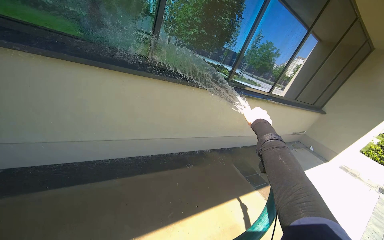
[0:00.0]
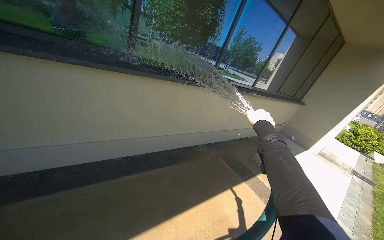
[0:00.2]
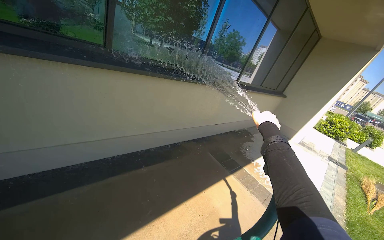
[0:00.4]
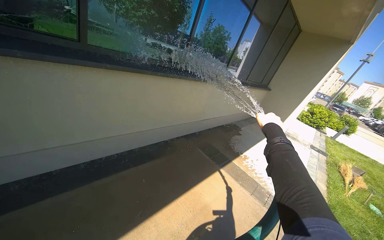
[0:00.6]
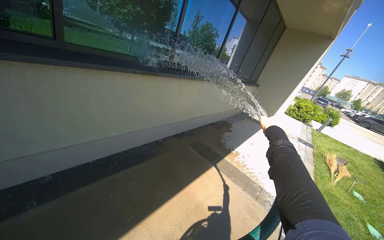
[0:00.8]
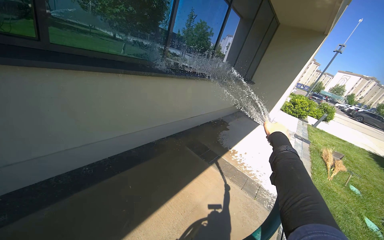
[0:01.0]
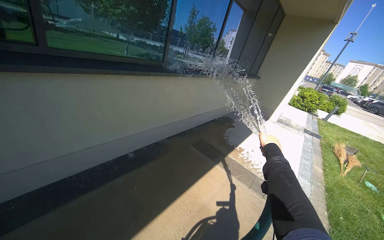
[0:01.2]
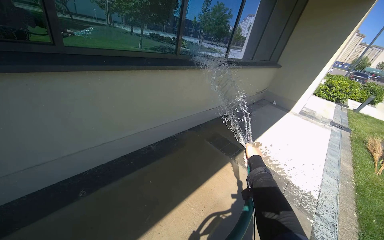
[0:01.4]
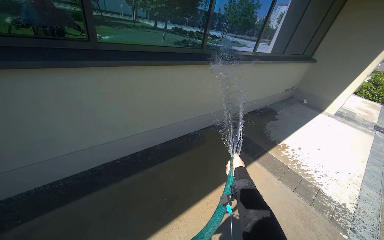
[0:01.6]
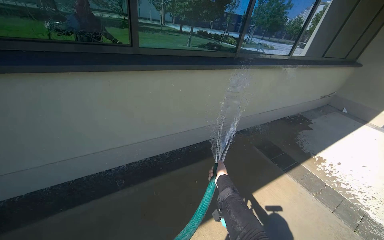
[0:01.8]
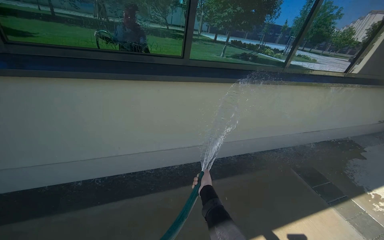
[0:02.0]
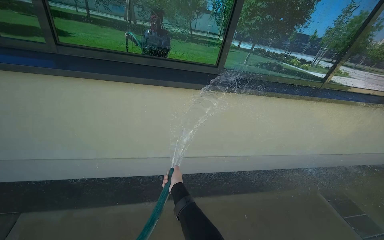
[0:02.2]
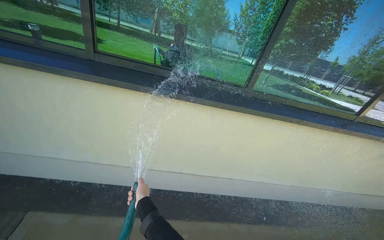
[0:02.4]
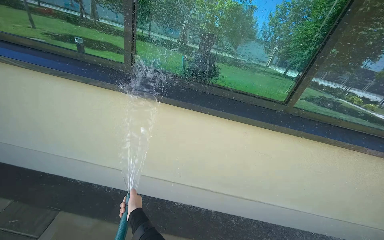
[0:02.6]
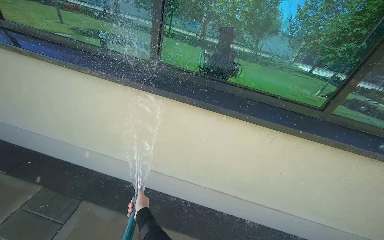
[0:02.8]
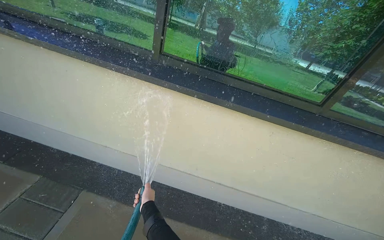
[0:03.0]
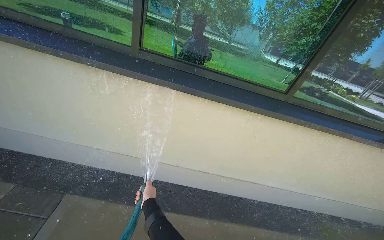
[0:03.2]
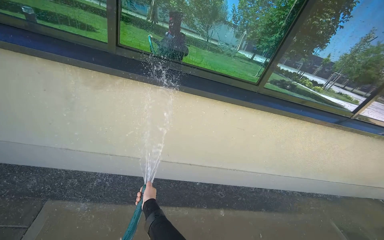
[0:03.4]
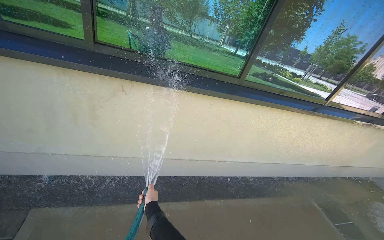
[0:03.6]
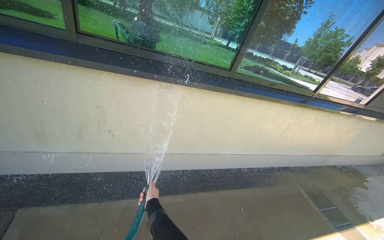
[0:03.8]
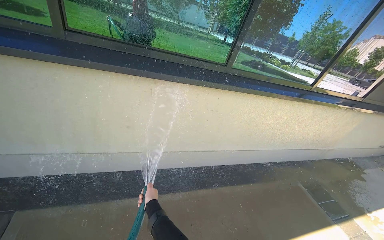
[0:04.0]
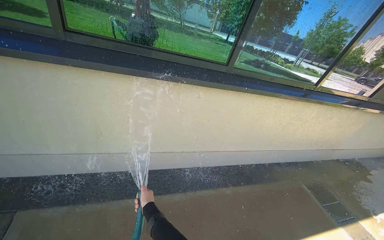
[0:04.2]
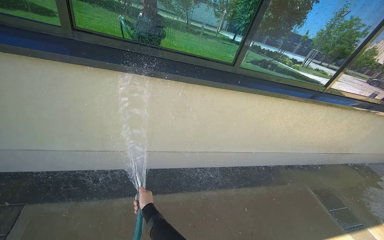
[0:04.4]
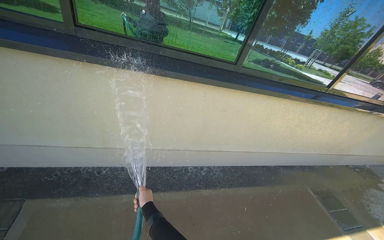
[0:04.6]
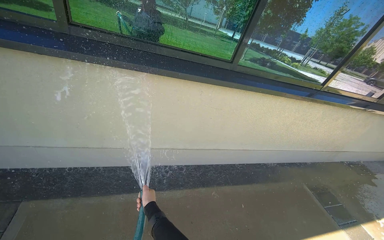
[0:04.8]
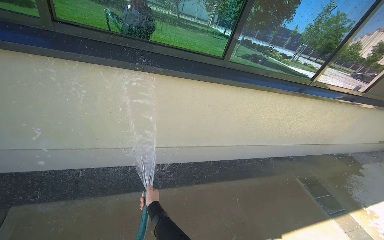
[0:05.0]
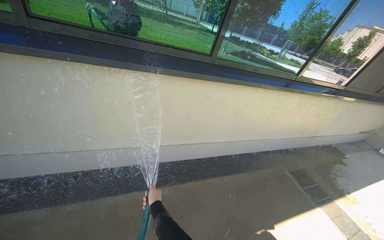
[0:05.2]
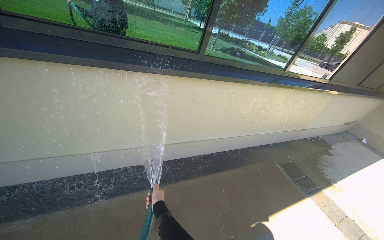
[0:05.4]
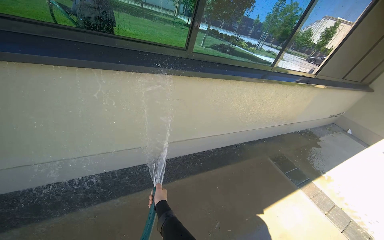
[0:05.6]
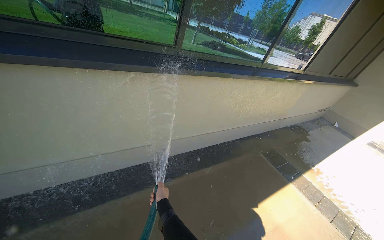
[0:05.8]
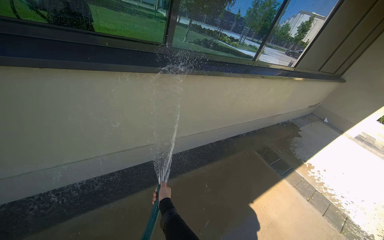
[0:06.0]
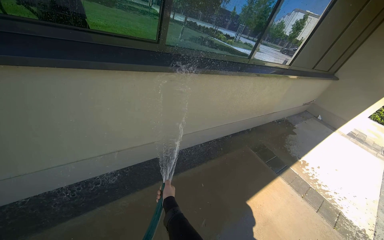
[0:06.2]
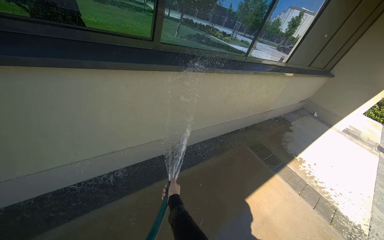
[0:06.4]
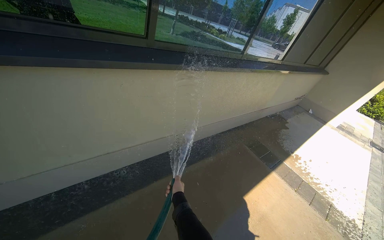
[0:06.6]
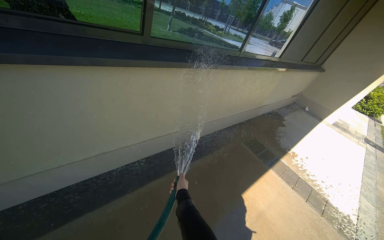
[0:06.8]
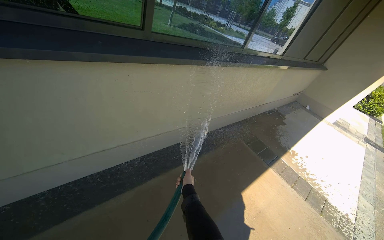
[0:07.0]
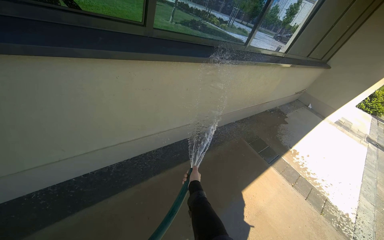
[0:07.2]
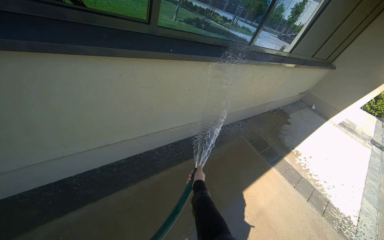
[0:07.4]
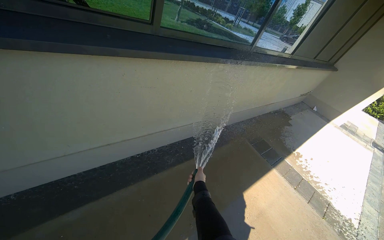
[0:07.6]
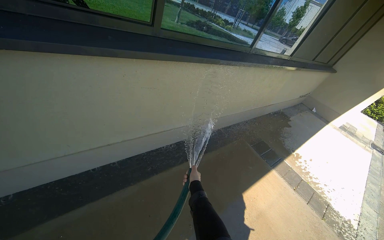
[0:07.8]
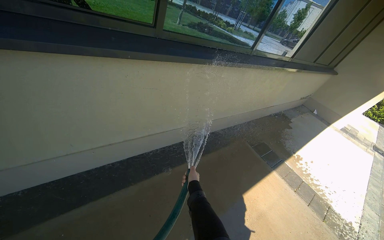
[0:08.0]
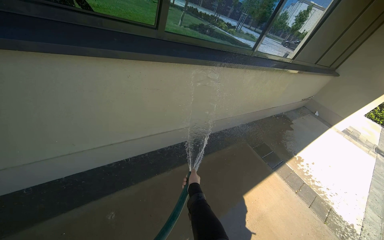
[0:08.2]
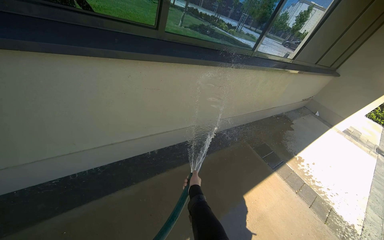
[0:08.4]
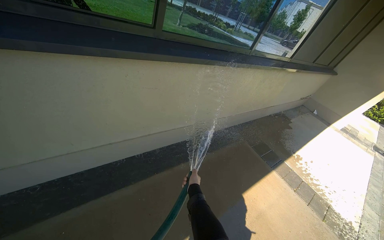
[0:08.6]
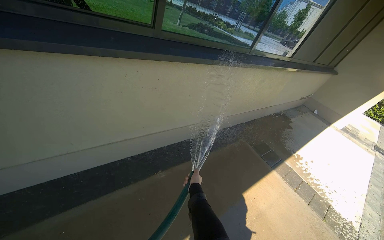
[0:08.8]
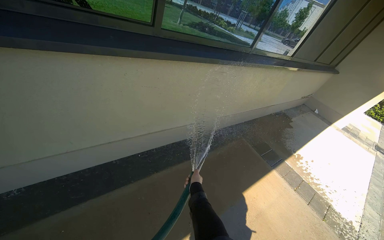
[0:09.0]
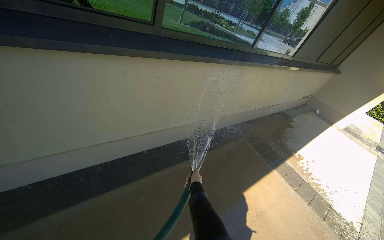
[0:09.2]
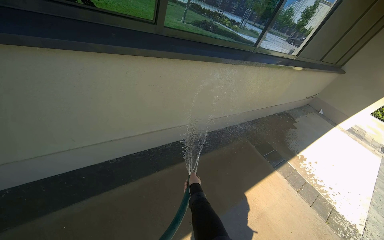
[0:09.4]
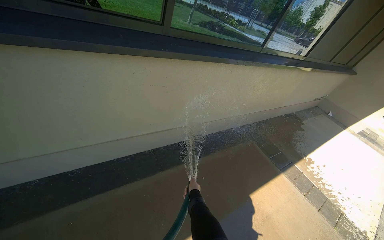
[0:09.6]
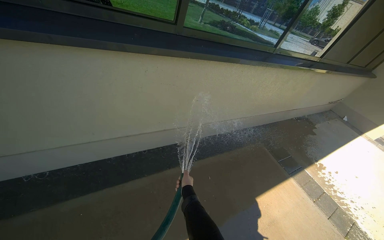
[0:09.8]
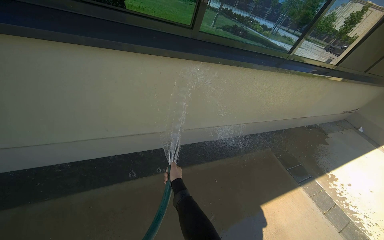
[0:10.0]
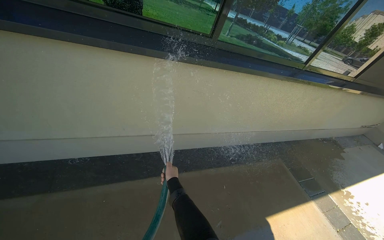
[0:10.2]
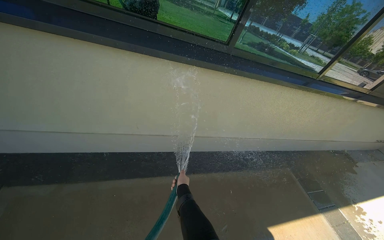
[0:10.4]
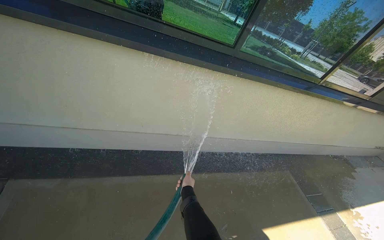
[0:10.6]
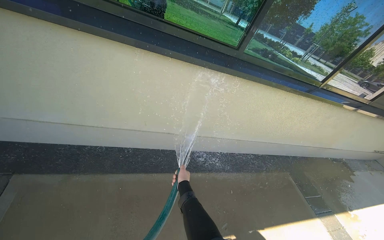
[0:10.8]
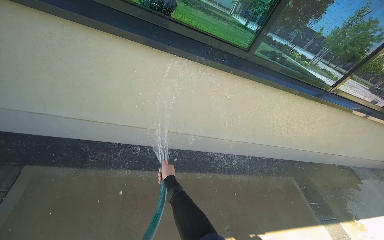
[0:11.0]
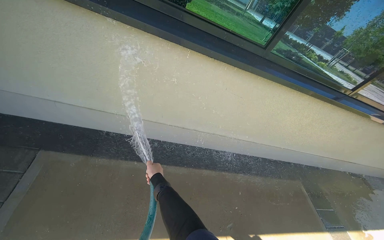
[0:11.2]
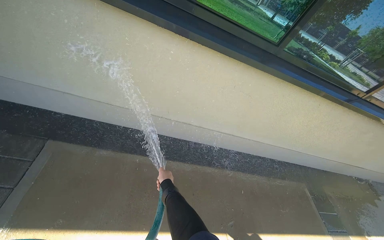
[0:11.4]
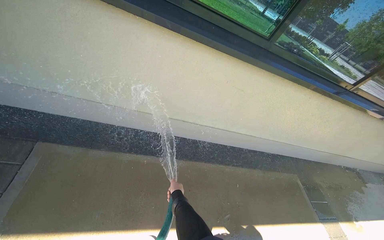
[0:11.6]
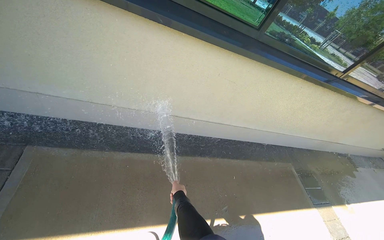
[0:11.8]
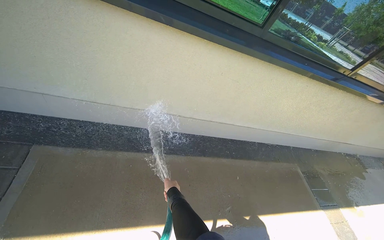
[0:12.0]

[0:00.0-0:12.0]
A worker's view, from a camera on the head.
Job: wiping surfaces.
The whole recording: Spraying water on sidewalk. The worker sprays water onto the sidewalk with a hose.
0:00.0 to 0:01.6: The right hand moves farther from the camera and down the picture, approximately 35 cm.
0:01.6 to 0:03.0: The camera travels about 80 cm. The head turns to the left by approximately 45 degrees.
0:03.0 to 0:04.4: The head rotates approximately 20 degrees to the right.
0:04.4 to 0:06.0: The wearer looks roughly 20 degrees further to the right. The right hand heads to the right, covering some 30 cm.
0:06.0 to 0:07.6: The right hand is displaced to the right and up the picture by about 20 cm.
0:09.0 to 0:10.4: The wearer looks approximately 20 degrees further to the left. The right hand shifts some 25 cm to the left.

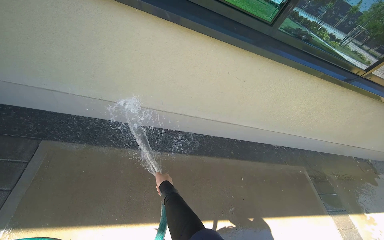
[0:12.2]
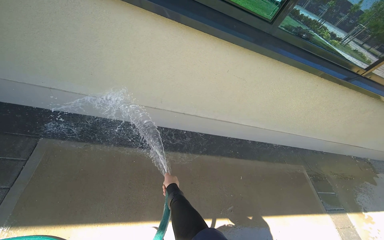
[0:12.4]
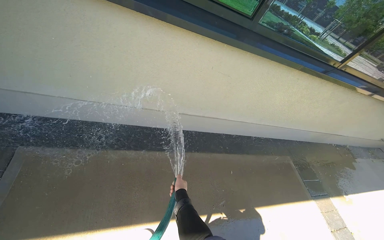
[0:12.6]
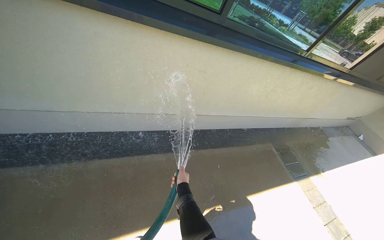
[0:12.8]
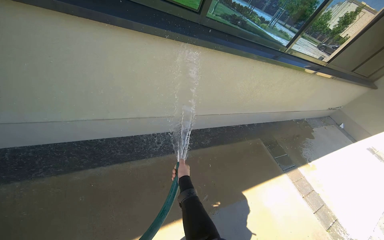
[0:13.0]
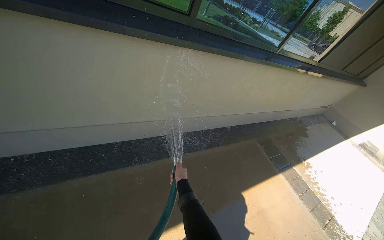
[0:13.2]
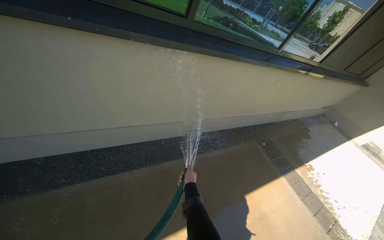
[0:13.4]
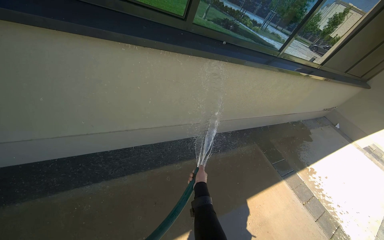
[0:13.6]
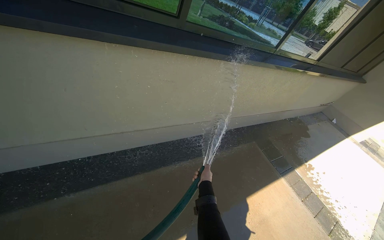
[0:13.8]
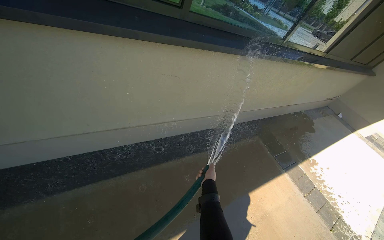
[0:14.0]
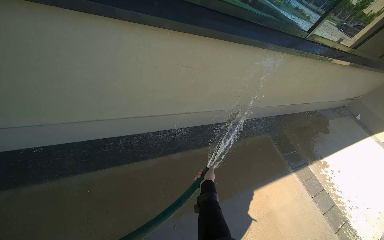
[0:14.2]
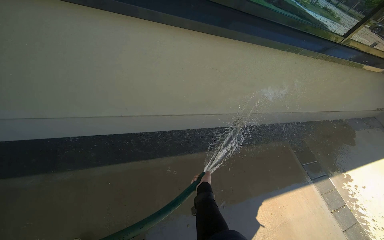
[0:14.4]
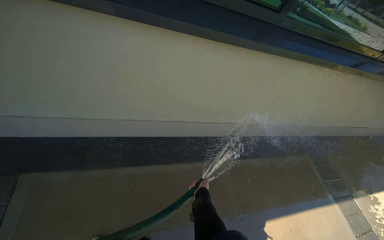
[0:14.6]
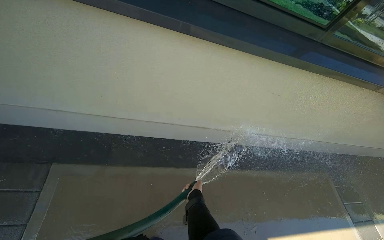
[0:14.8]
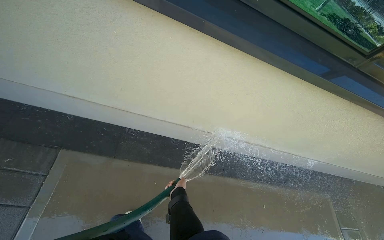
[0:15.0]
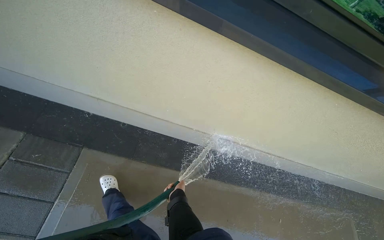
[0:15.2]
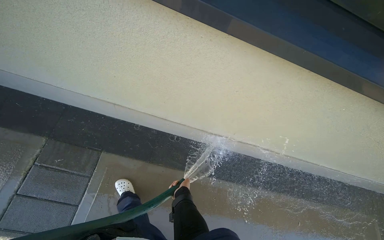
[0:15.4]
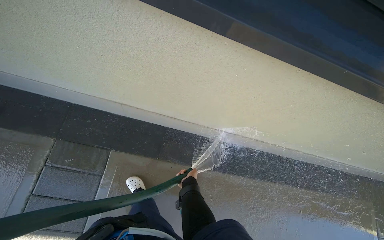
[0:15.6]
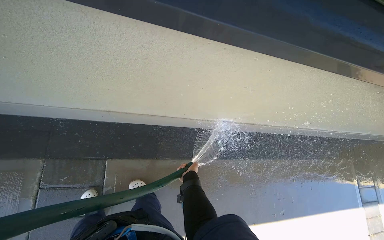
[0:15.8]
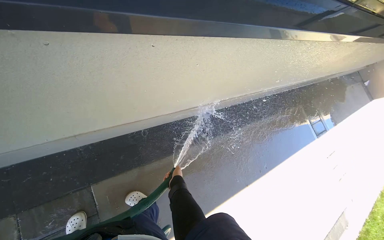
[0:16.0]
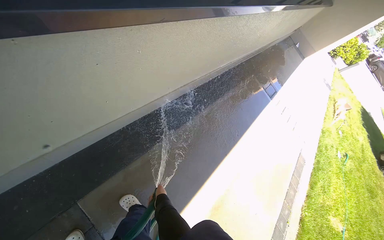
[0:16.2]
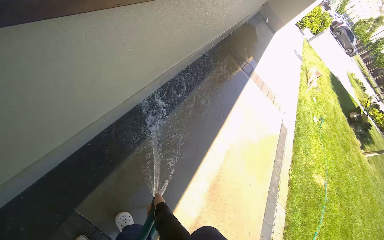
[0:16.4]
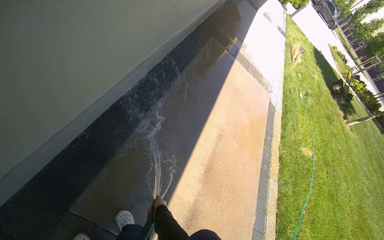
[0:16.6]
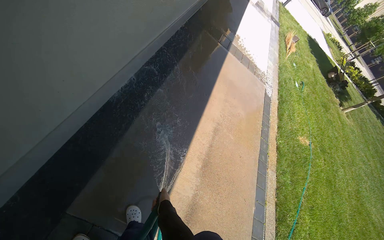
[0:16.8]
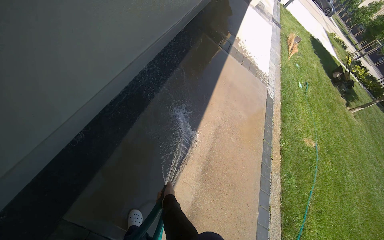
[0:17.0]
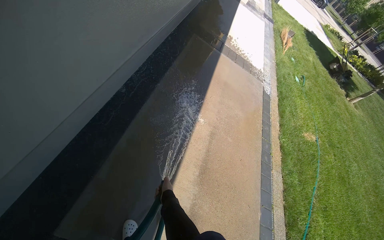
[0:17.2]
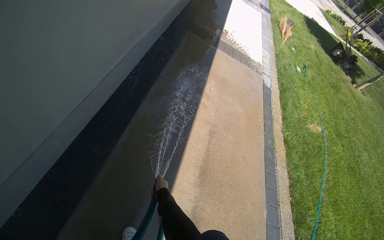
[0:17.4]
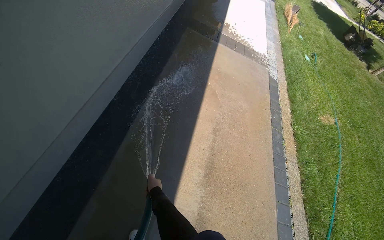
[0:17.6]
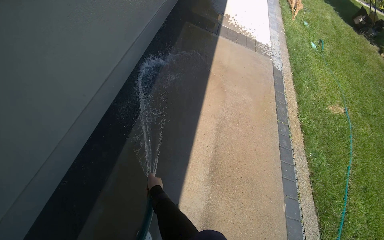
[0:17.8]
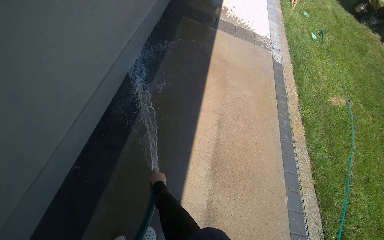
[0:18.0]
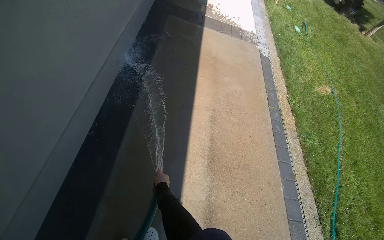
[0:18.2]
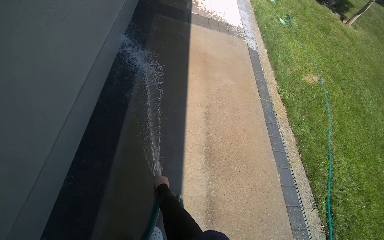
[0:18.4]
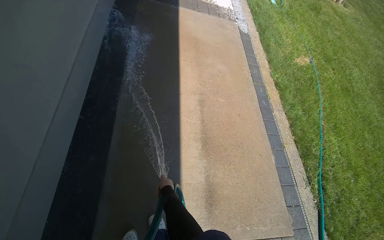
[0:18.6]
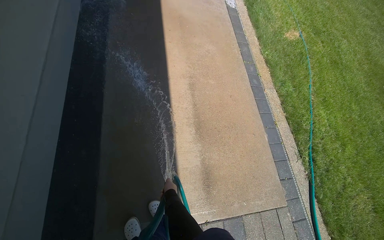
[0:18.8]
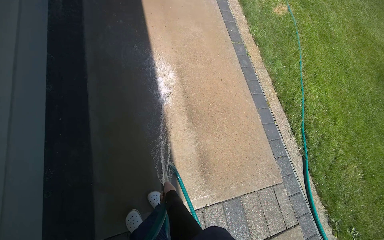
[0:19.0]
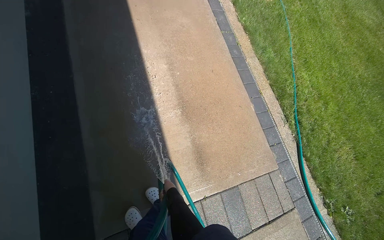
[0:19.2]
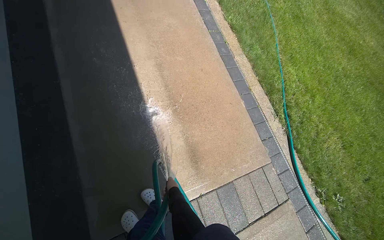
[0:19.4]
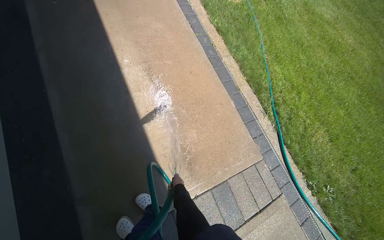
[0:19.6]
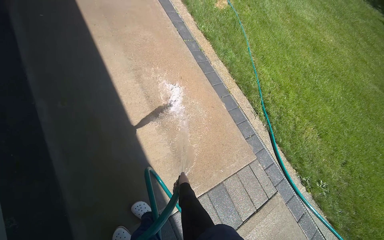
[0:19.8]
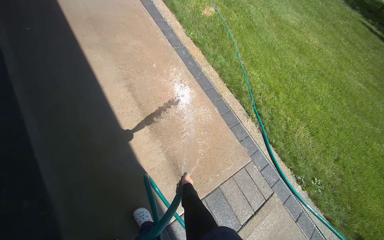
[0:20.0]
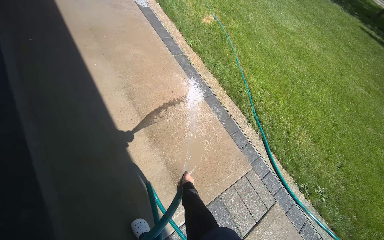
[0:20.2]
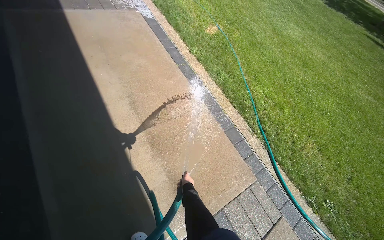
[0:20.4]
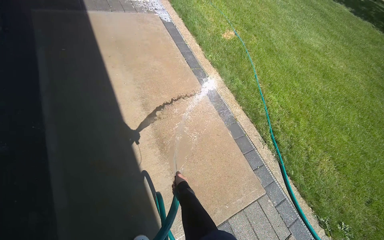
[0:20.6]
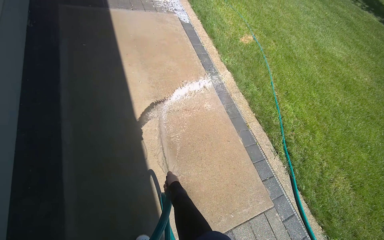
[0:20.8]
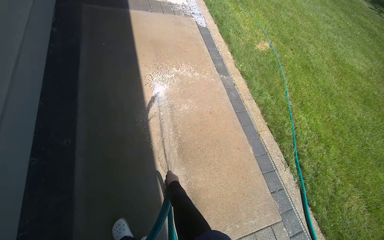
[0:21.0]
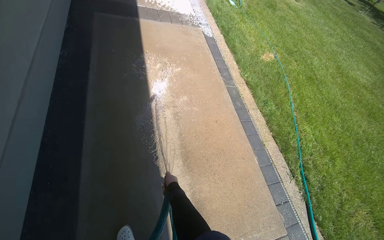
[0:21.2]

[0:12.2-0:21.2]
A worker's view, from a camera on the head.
Job: wiping surfaces.
The whole recording: Spraying water on sidewalk. The worker sprays water onto the sidewalk with a hose.
0:12.2 to 0:13.8: The head rotates roughly 20 degrees to the right. The right hand is displaced to the right by some 40 cm.
0:13.8 to 0:15.2: The head travels some 60 cm. The wearer looks about 35 degrees further to the left.
0:15.2 to 0:16.6: The head rotates roughly 65 degrees to the right. The wearer looks roughly 30 degrees further downward.
0:16.6 to 0:18.2: The right hand goes roughly 15 cm up the picture.
0:18.2 to 0:19.8: The wearer's head swings approximately 35 degrees to the right. The wearer looks some 15 degrees further downward. The right hand travels to the right by some 30 cm.
